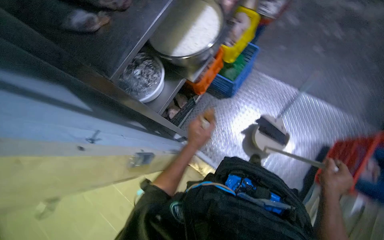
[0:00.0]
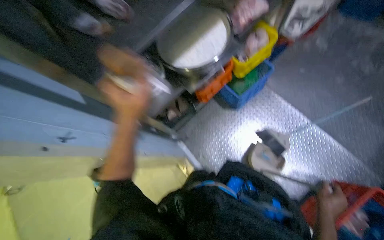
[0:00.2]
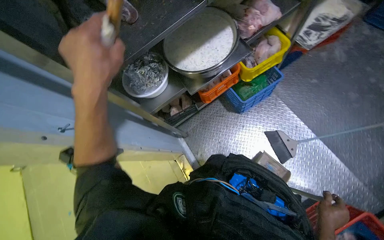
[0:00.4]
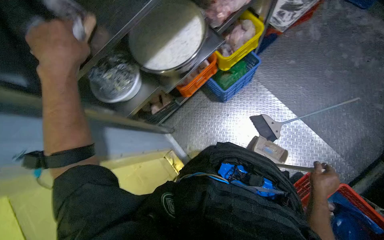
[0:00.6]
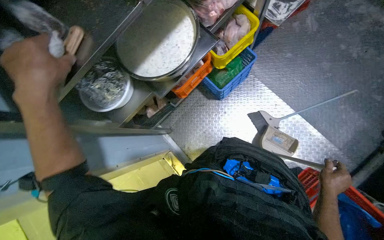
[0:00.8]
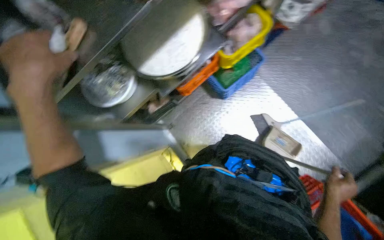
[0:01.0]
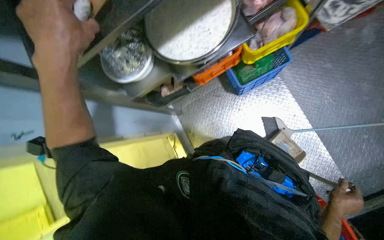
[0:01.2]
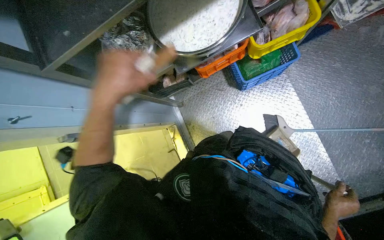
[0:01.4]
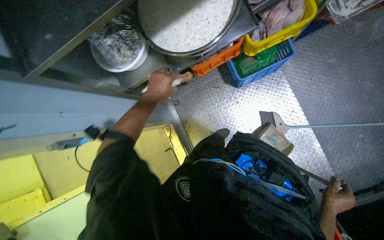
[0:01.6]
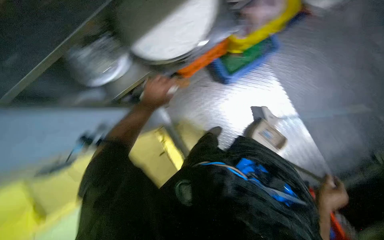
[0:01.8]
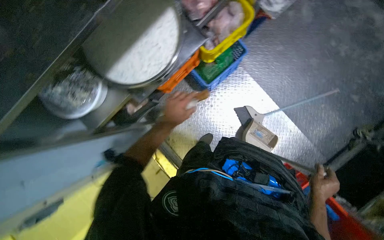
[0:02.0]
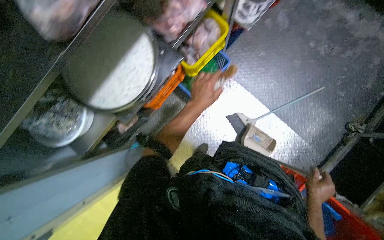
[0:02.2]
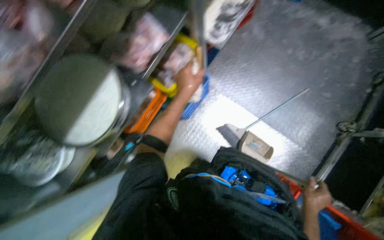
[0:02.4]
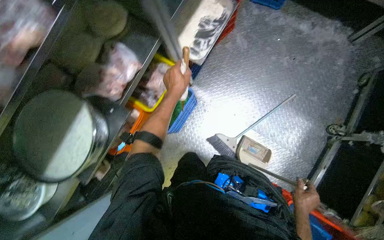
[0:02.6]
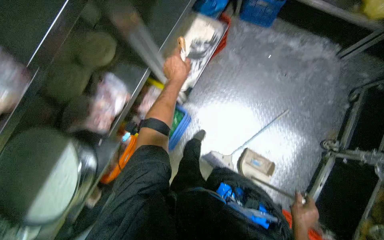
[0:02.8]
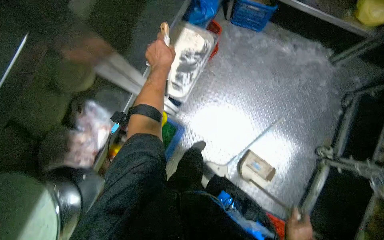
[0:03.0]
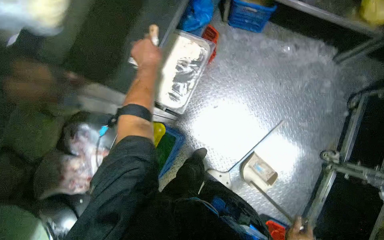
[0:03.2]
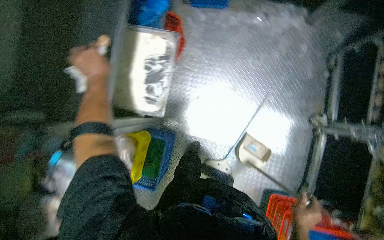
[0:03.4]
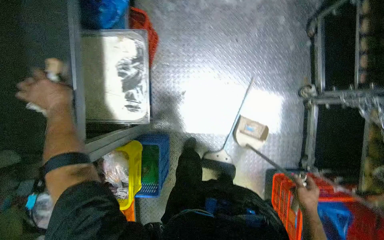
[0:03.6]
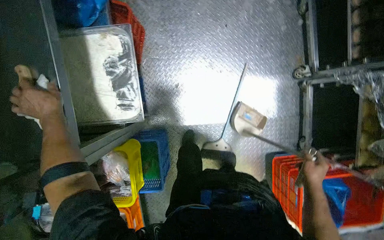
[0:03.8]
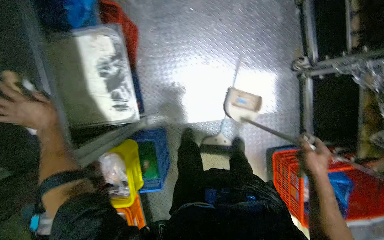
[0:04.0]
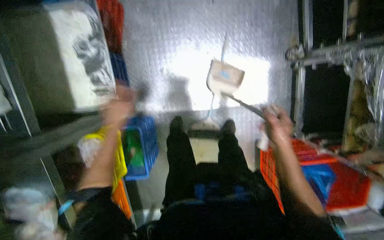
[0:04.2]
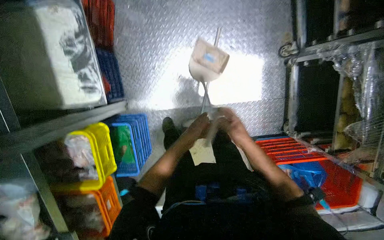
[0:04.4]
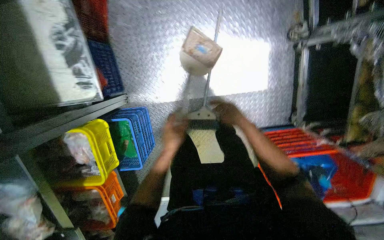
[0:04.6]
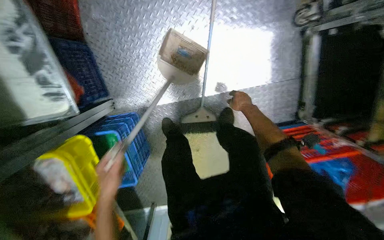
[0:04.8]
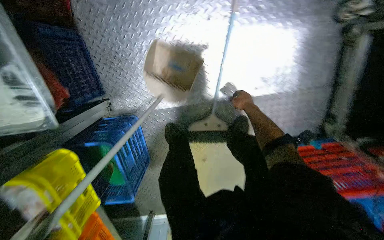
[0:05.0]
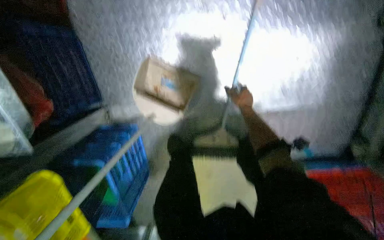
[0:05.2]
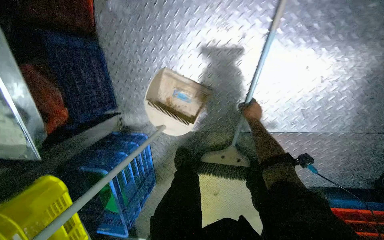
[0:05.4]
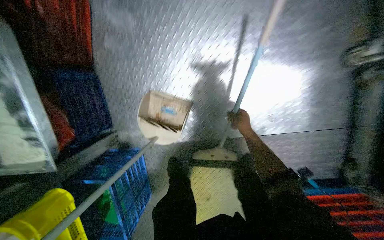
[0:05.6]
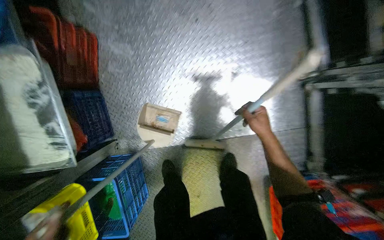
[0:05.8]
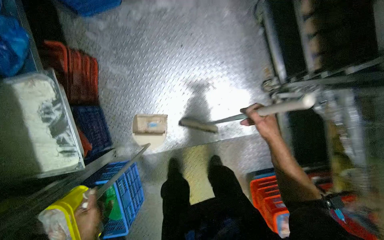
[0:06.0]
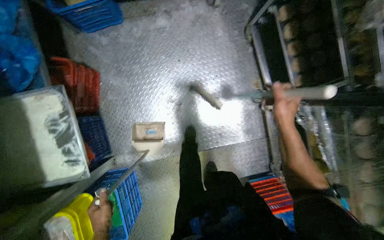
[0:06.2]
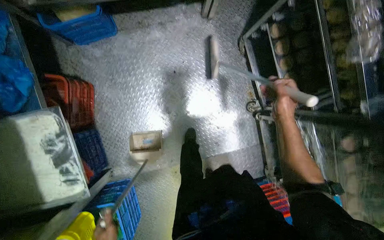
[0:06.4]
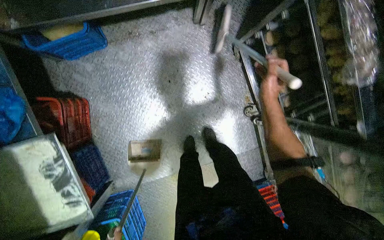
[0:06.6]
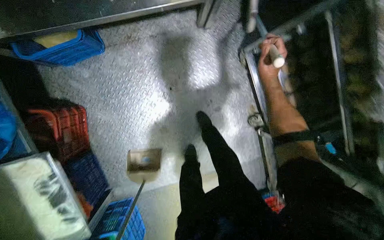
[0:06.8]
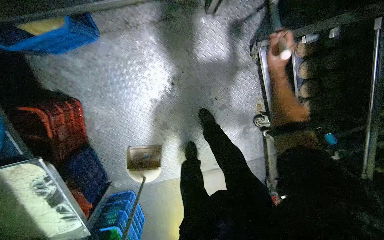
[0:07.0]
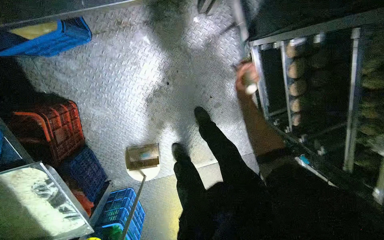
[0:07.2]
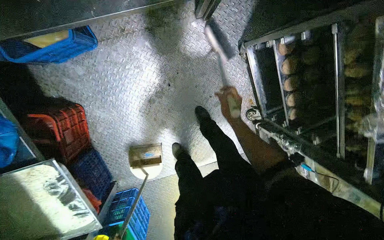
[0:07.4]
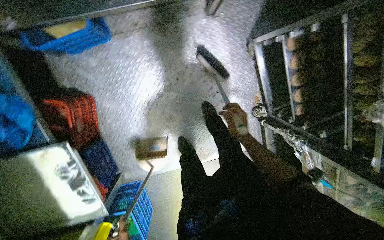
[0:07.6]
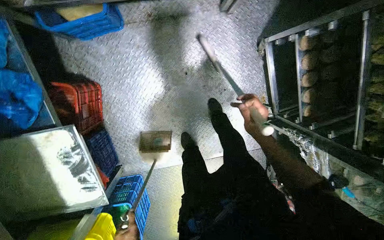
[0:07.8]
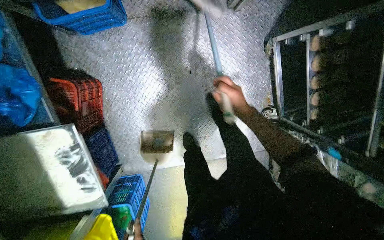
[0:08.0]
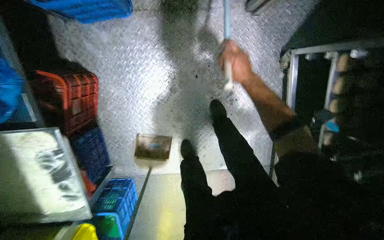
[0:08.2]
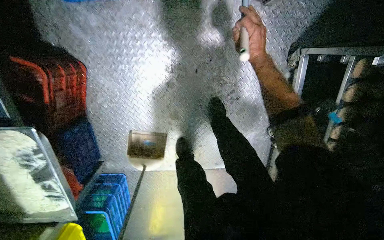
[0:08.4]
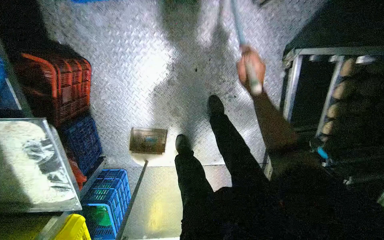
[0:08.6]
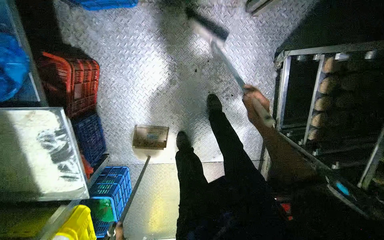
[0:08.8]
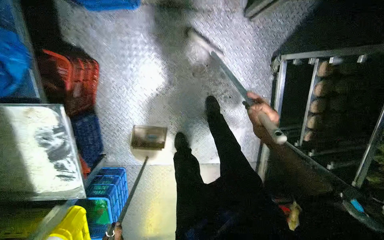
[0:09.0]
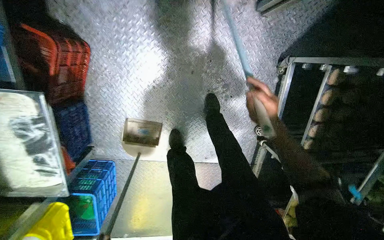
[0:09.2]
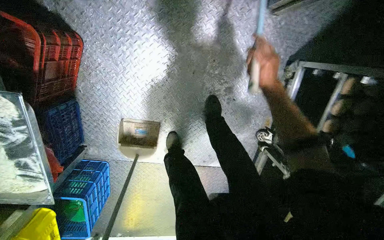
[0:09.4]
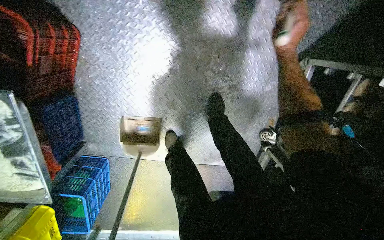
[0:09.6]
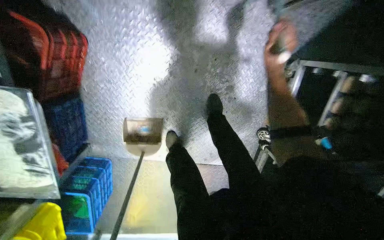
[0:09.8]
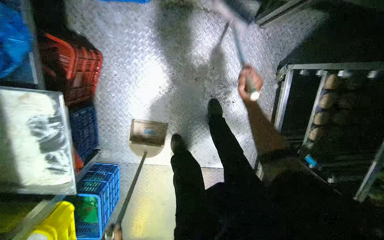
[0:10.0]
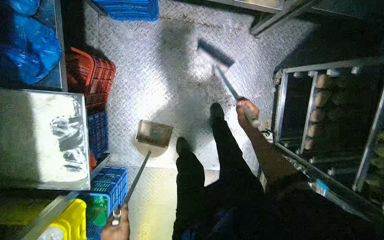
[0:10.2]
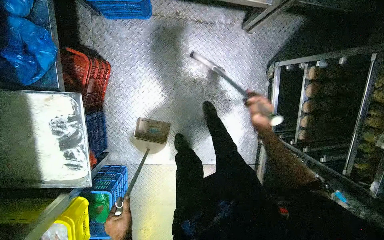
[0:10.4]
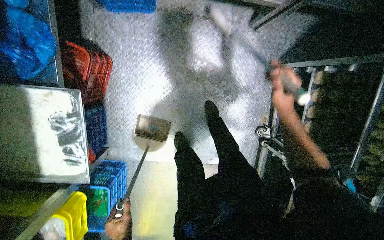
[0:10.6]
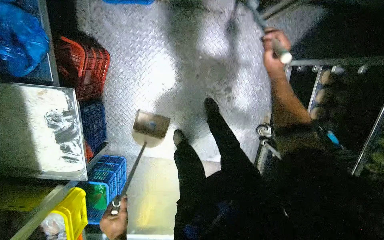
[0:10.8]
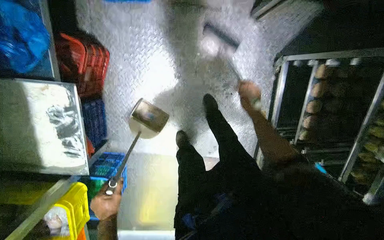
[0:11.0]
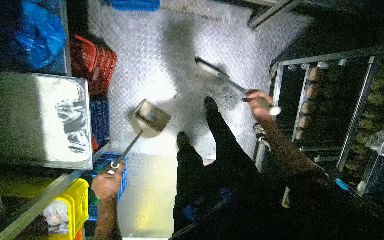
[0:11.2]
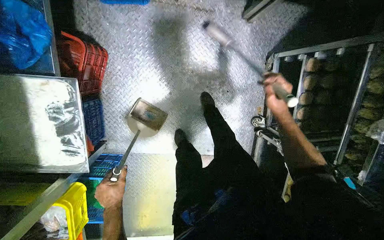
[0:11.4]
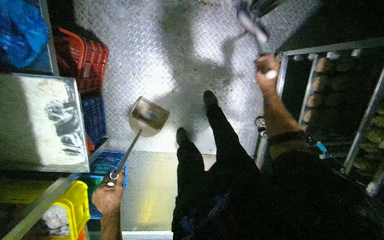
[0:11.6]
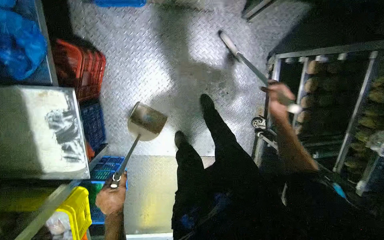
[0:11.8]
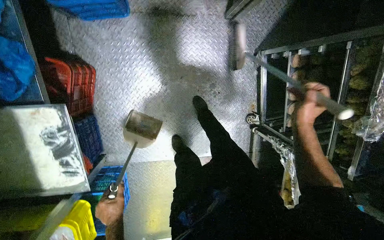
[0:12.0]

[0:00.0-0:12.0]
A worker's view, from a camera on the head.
Job: sweeping floor.
The whole recording: Sweeping floor with broom and dustpan. The worker sweeps the floor using a broom and dustpan.
0:00.0 to 0:01.6: The camera pitches downward, by roughly 20 degrees. The scene rotates clockwise by about 25 degrees. The right hand is displaced to the right by roughly 40 cm; the left hand heads up the picture, covering approximately 20 cm.
0:01.6 to 0:03.0: The camera travels roughly 60 cm. The wearer looks approximately 15 degrees further upward. The scene rotates counterclockwise by approximately 35 degrees.
0:03.0 to 0:04.4: The camera pitches downward, by roughly 20 degrees. The scene rotates counterclockwise by roughly 35 degrees.
0:04.4 to 0:06.0: The right hand shifts approximately 20 cm to the right, and travels farther from the camera and back again, roughly 40 cm each way.
0:06.0 to 0:07.6: The wearer moves approximately 50 cm.
0:07.6 to 0:09.0: The right hand reaches about 40 cm up the picture, then returns.
0:09.0 to 0:10.4: The right hand travels up the picture and back again, about 40 cm each way.
0:10.4 to 0:12.0: The right hand swings nearer and farther, approximately 20 cm each way, with 2 reversals.

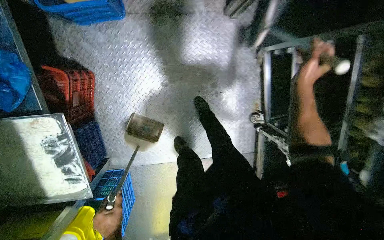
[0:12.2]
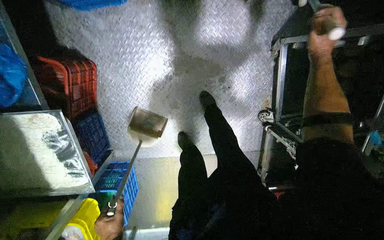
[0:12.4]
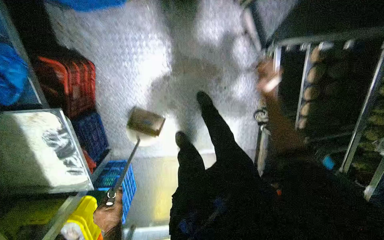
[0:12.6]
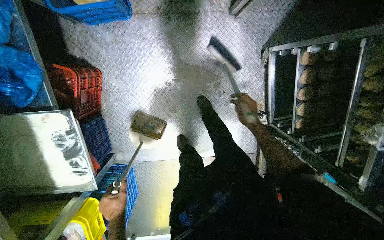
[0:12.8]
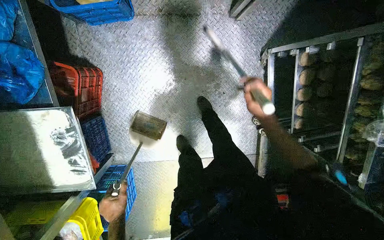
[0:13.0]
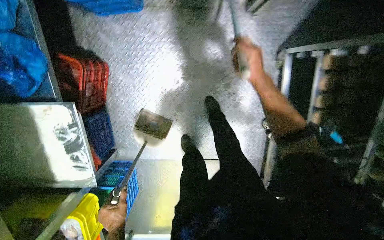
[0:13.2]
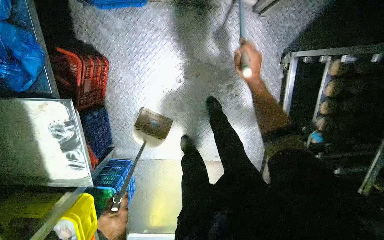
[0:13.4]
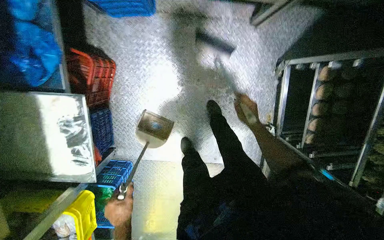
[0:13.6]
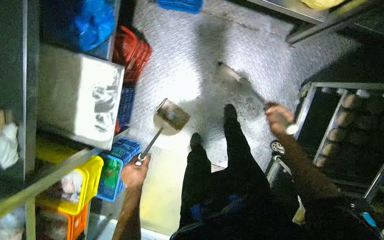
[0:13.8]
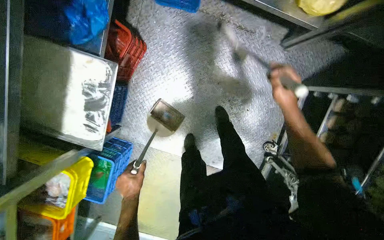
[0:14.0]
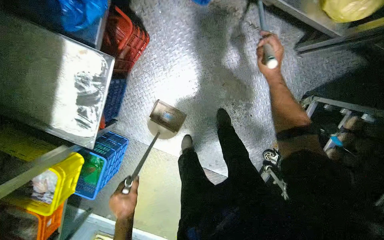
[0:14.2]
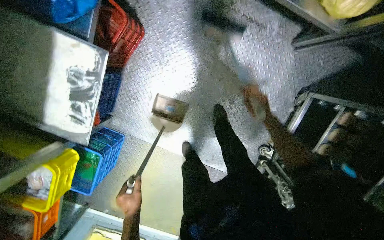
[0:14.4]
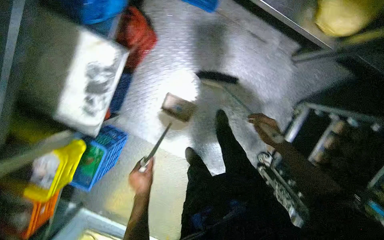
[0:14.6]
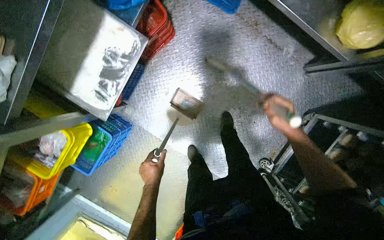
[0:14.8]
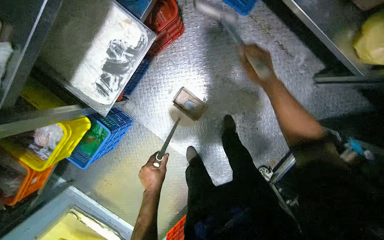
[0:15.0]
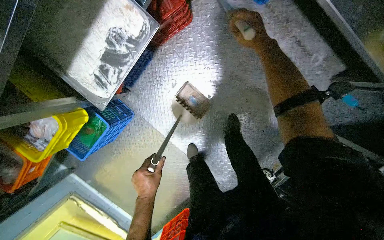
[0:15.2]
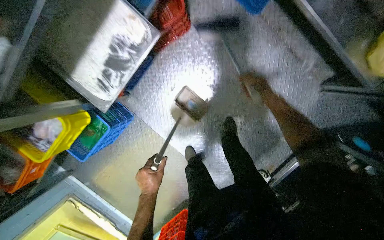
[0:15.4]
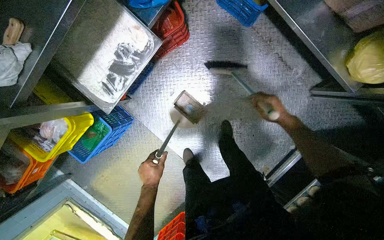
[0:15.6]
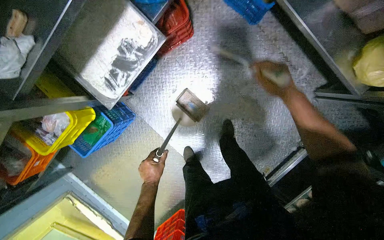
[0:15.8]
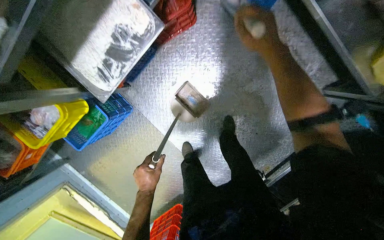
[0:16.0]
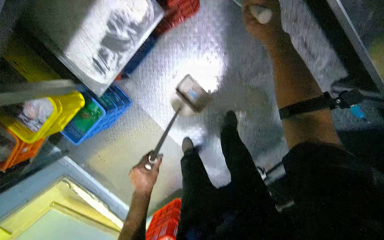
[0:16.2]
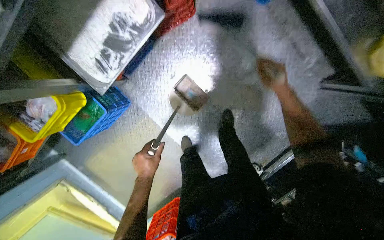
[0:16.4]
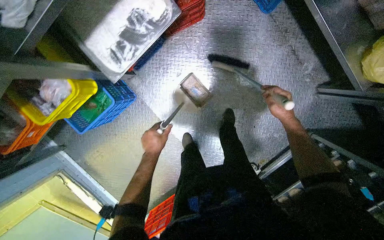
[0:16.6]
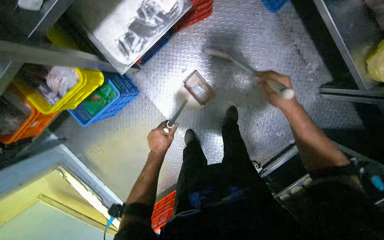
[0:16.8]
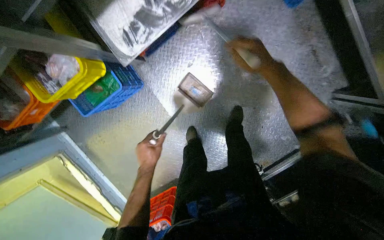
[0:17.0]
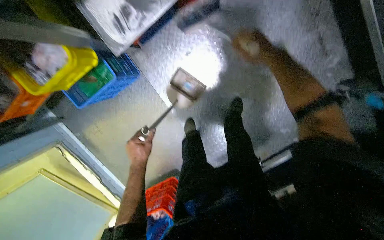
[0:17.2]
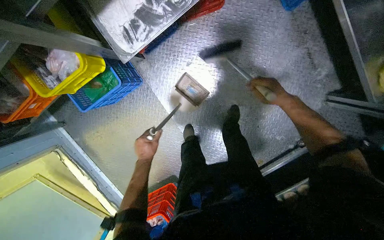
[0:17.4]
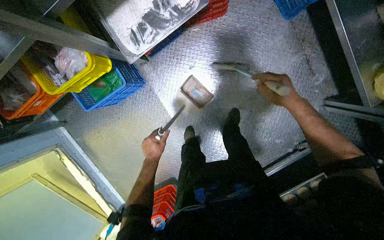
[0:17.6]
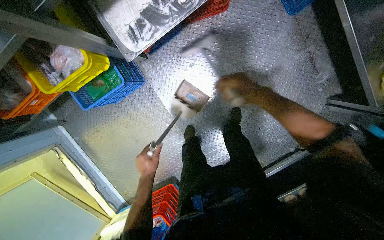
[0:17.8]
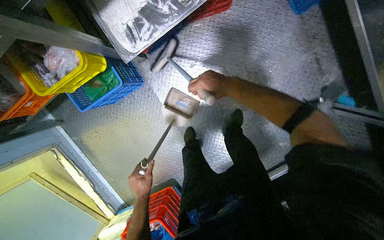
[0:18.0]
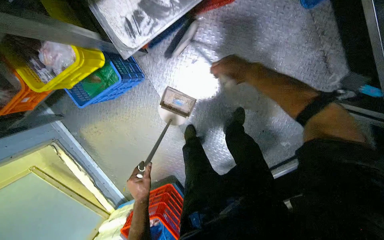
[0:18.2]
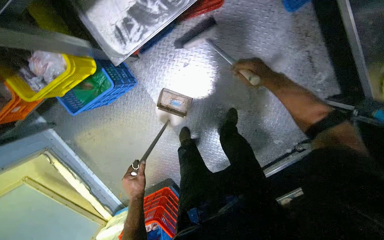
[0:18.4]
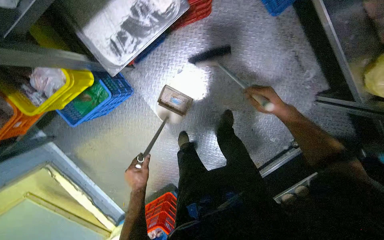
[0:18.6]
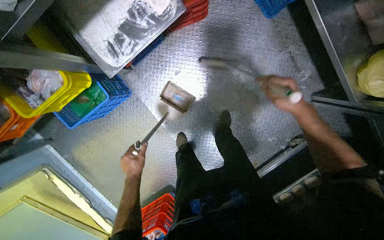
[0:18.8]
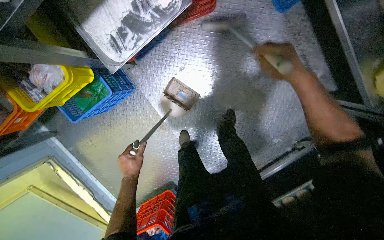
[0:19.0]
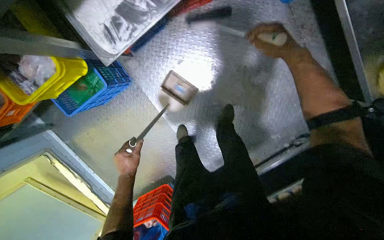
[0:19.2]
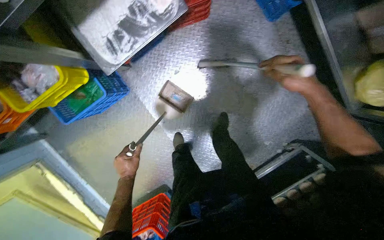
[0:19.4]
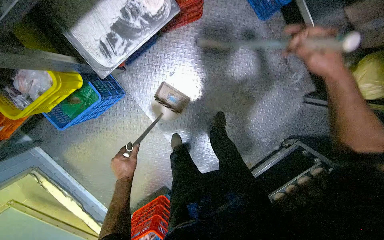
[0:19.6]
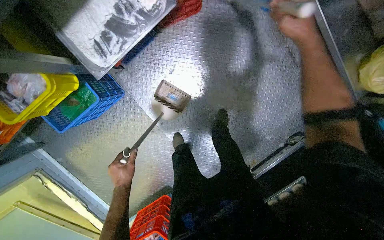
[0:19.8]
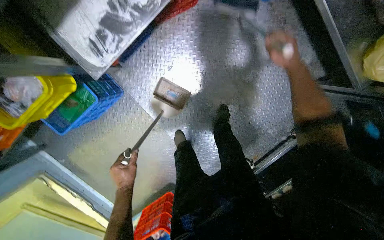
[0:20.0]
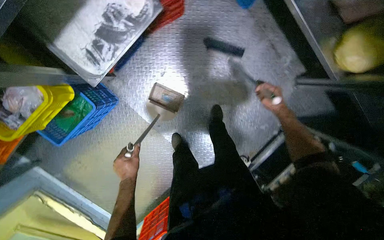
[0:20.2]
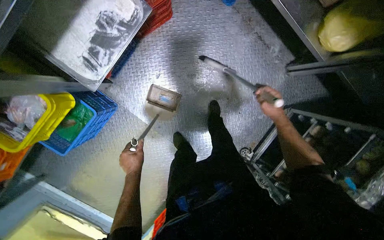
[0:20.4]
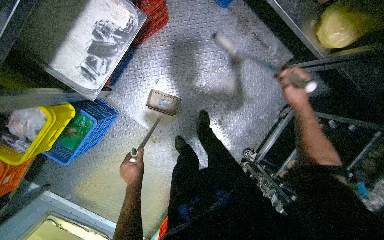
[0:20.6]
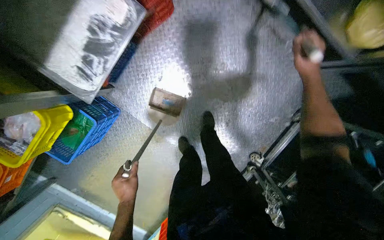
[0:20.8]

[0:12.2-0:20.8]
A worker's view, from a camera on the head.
Job: sweeping floor.
The whole recording: Sweeping floor with broom and dustpan. The worker sweeps the floor using a broom and dustpan.
0:13.6 to 0:15.0: Everything in view rotates some 35 degrees clockwise. The right hand moves up and down the picture over about 20 cm, changing direction 2 times, while the left hand moves to the right, roughly 10 cm.
0:15.0 to 0:16.6: The right hand goes up and down the picture, approximately 25 cm each way, reversing 3 times.
0:16.6 to 0:18.0: The left hand is displaced down the picture by approximately 20 cm, while the right hand moves left and right over approximately 25 cm, changing direction 2 times.
0:18.0 to 0:19.4: The right hand heads to the right, covering some 30 cm; the left hand heads up the picture, covering roughly 10 cm.
0:19.4 to 0:20.8: The right hand swings up and down the picture, about 20 cm each way, with 2 reversals.
